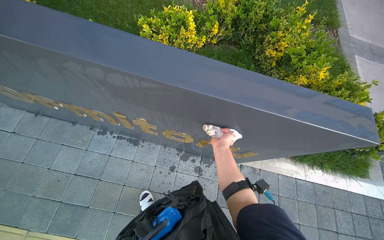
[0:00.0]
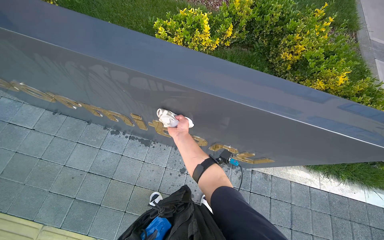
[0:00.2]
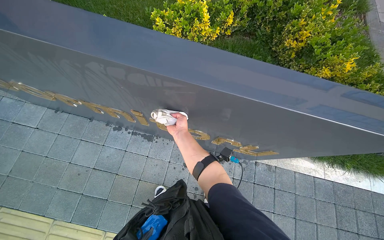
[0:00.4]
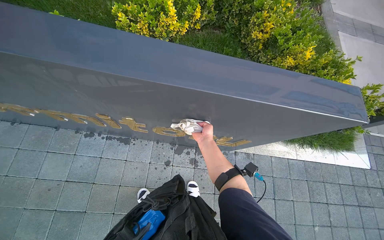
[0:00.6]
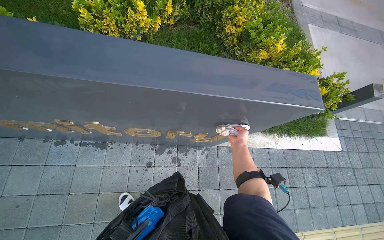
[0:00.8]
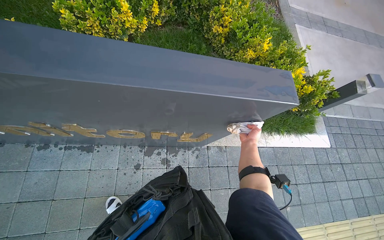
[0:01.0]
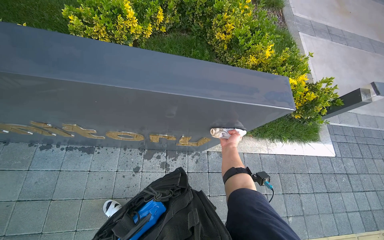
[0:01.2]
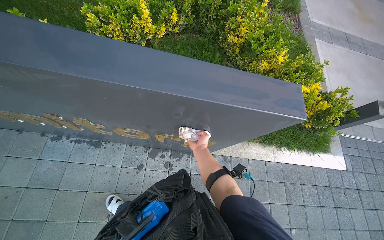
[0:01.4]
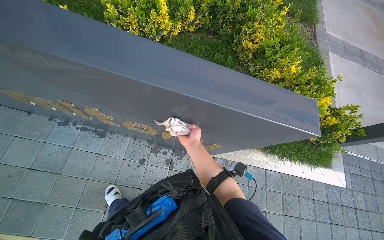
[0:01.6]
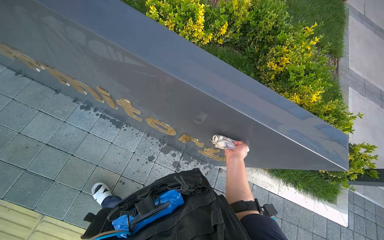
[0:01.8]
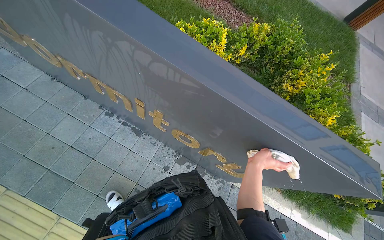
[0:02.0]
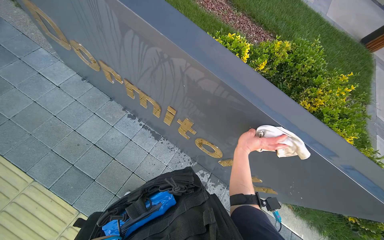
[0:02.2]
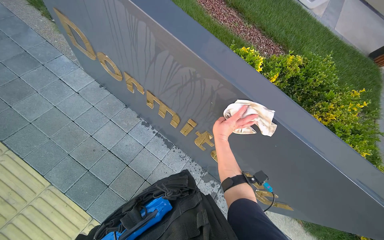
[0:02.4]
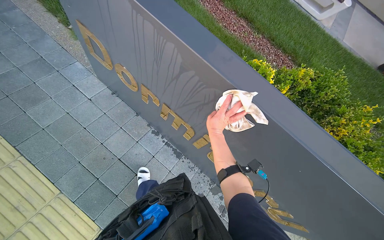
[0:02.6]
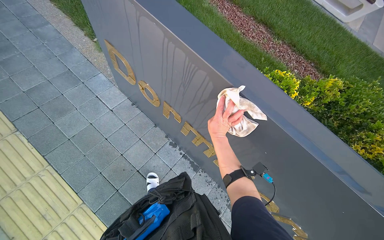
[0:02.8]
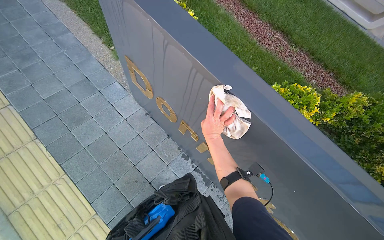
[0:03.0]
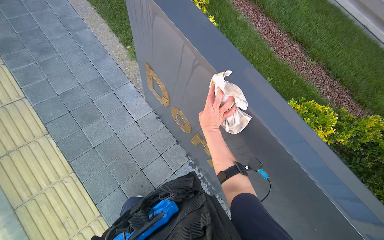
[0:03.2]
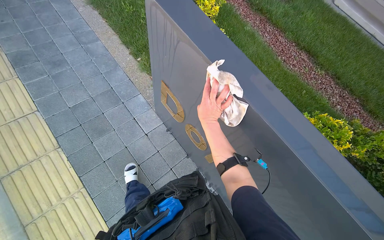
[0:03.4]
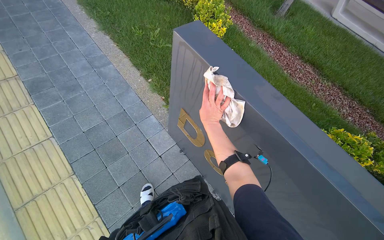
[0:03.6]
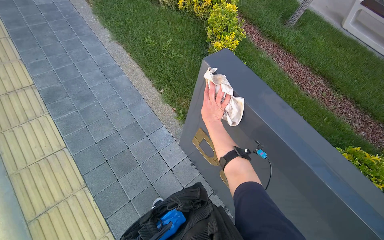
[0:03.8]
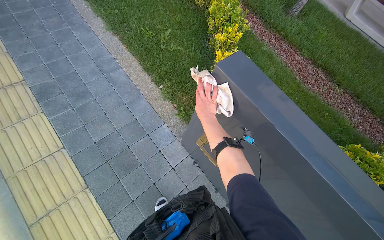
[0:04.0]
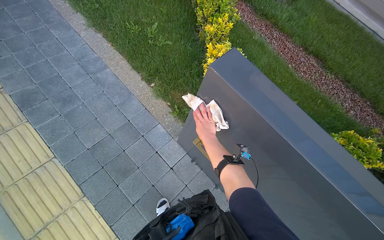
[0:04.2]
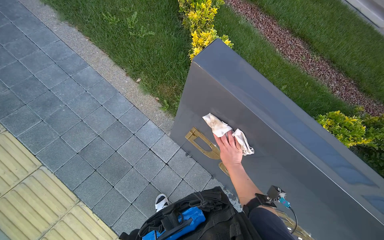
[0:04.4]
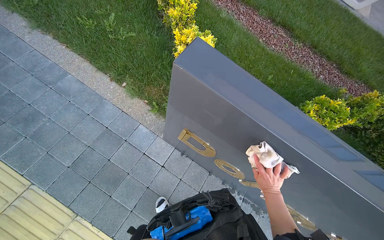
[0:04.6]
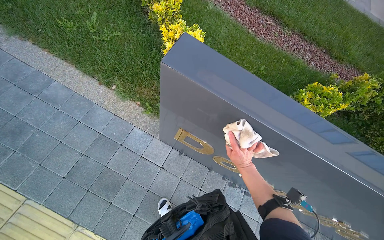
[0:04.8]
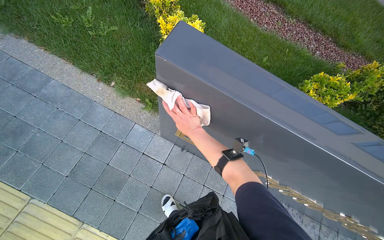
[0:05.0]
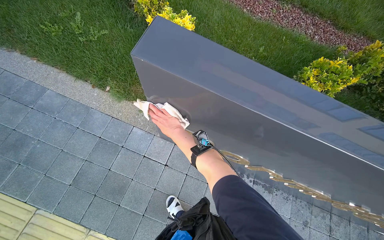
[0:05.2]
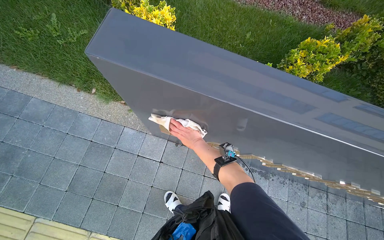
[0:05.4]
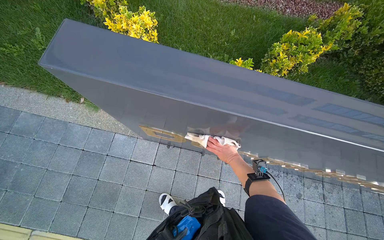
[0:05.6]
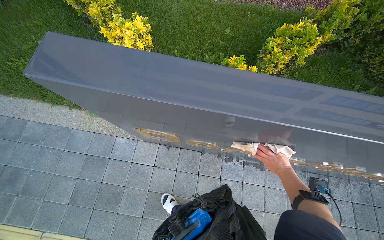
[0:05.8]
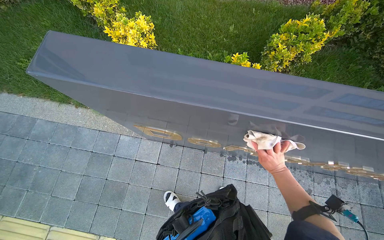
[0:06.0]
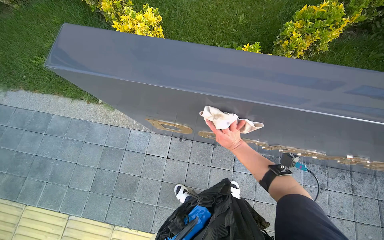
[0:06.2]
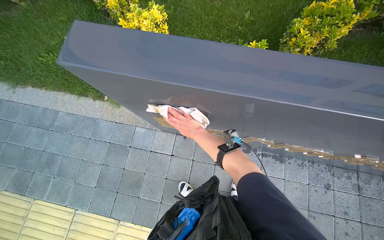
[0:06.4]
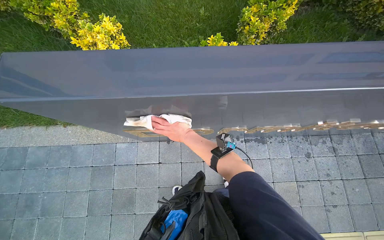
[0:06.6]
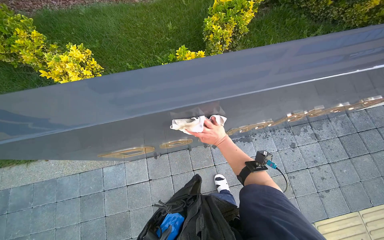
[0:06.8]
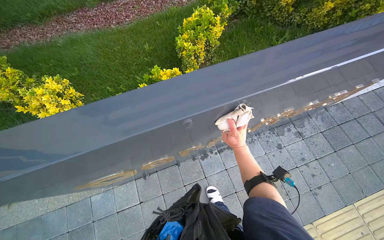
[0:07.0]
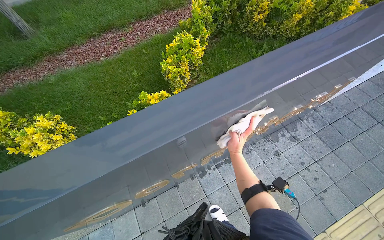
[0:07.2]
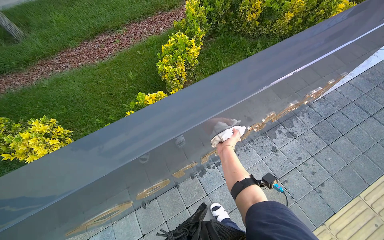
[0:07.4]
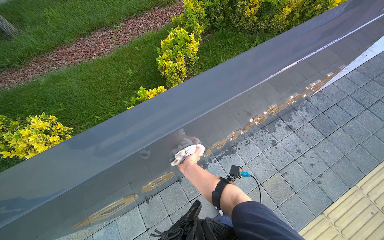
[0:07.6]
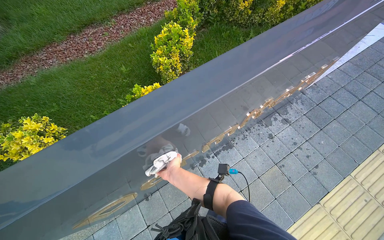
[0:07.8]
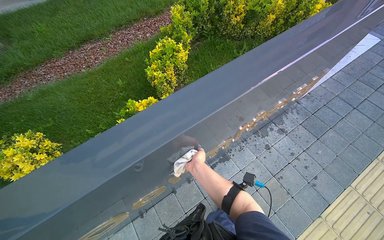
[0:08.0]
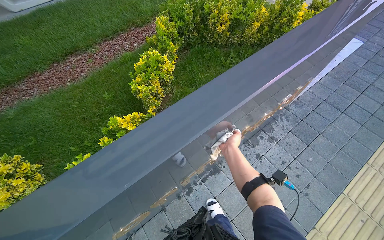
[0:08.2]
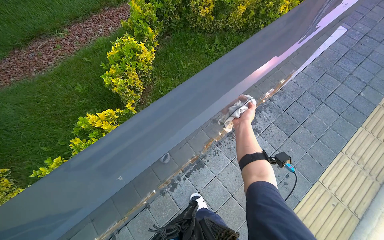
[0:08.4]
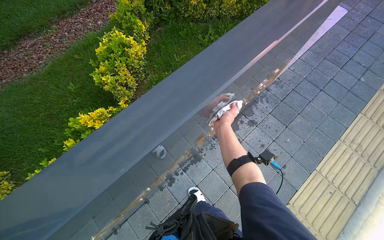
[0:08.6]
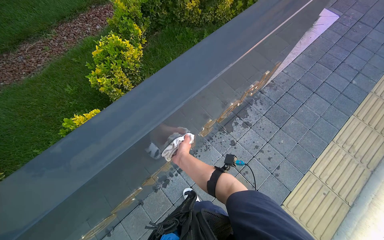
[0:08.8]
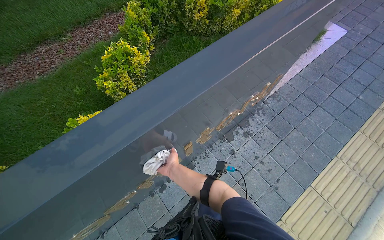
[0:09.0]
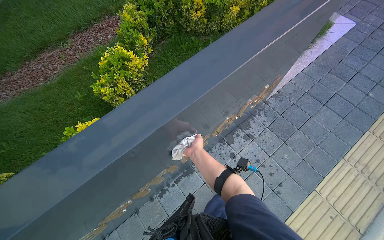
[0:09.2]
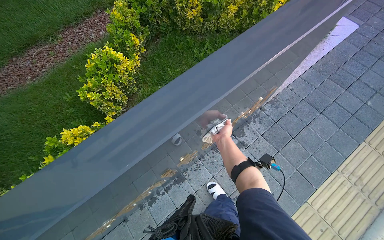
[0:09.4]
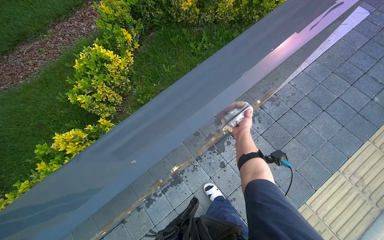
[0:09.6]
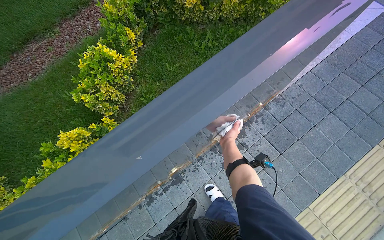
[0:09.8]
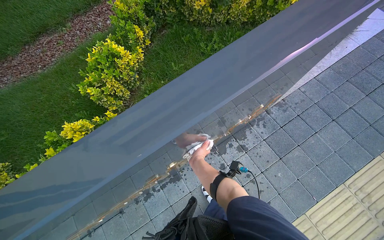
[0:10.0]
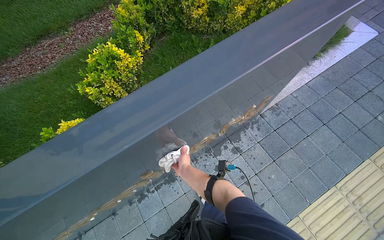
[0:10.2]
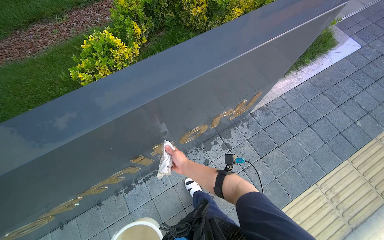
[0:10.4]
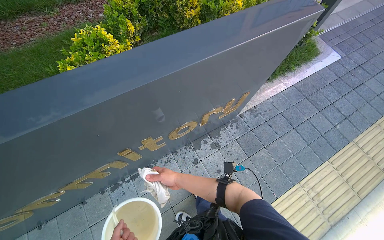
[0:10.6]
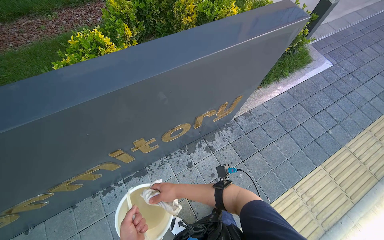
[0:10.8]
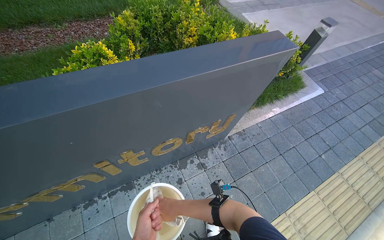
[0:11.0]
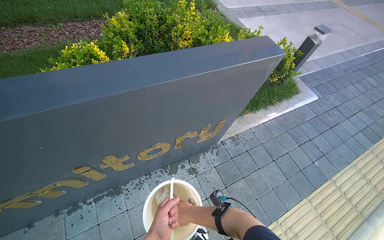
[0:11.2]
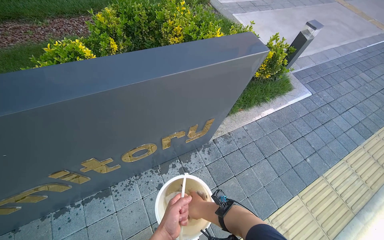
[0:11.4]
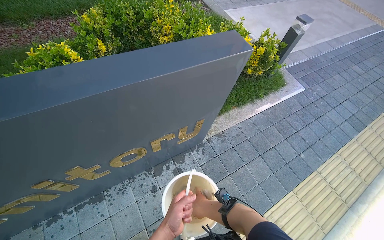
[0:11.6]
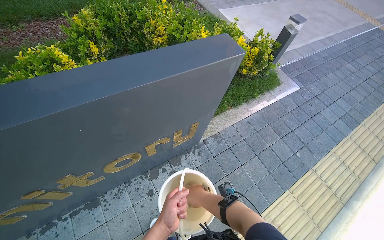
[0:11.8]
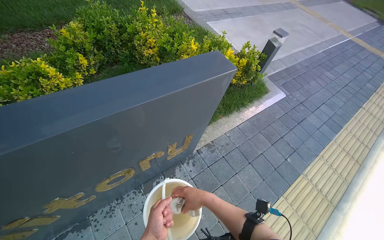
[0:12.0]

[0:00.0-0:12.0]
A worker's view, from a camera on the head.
Job: wiping surfaces.
The whole recording: Cleaning dormitory sign. The worker wipes the dormitory sign and its golden letters with a wet cloth, rinsing and wringing the cloth as needed.
0:00.0 to 0:01.6: The right hand goes left and right, approximately 30 cm each way, reversing 2 times.
0:01.6 to 0:03.0: The head travels approximately 80 cm. The head rotates some 30 degrees to the left. The wearer looks about 15 degrees further upward.
0:03.0 to 0:04.4: The camera is carried roughly 70 cm.
0:04.4 to 0:06.0: Everything in view rotates about 30 degrees counterclockwise. The right hand swings left and right, approximately 40 cm each way, with 2 reversals.
0:06.0 to 0:07.6: The scene rotates counterclockwise by roughly 40 degrees. The right hand moves left and right over about 40 cm, changing direction 2 times.
0:07.6 to 0:09.0: The right hand moves approximately 40 cm to the right and comes back.
0:09.0 to 0:10.4: The right hand reaches approximately 40 cm to the right, then returns.

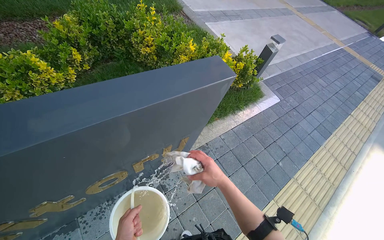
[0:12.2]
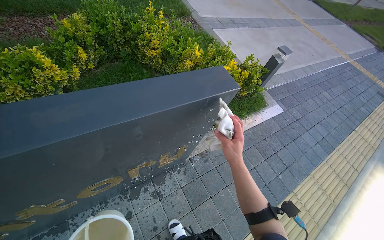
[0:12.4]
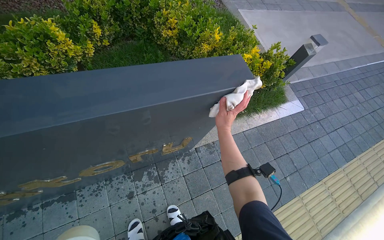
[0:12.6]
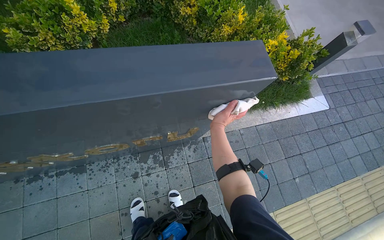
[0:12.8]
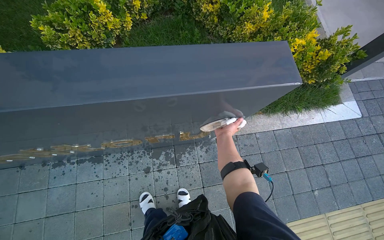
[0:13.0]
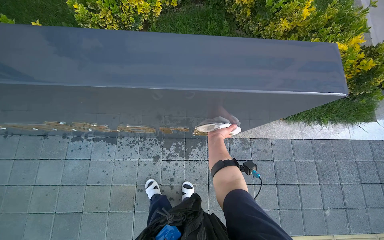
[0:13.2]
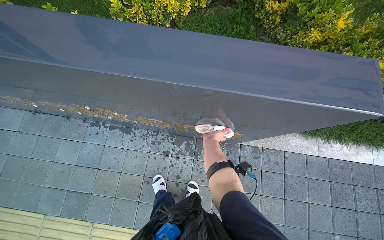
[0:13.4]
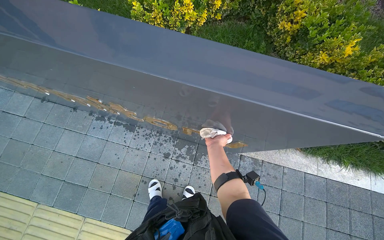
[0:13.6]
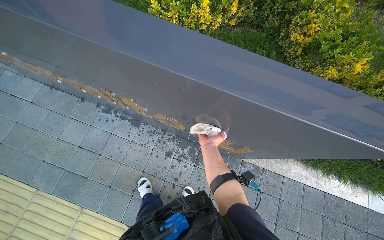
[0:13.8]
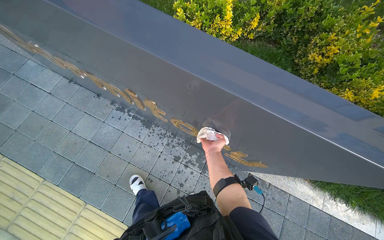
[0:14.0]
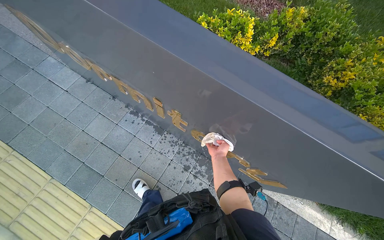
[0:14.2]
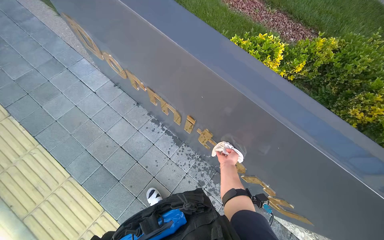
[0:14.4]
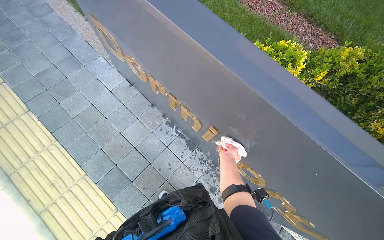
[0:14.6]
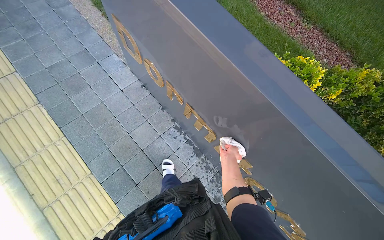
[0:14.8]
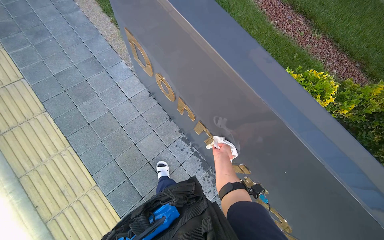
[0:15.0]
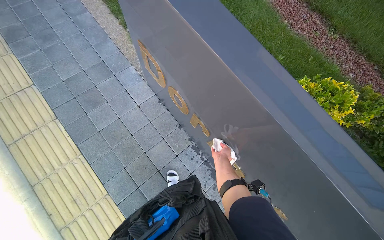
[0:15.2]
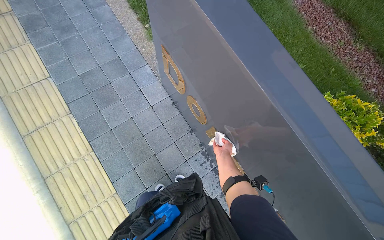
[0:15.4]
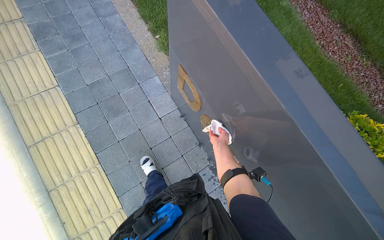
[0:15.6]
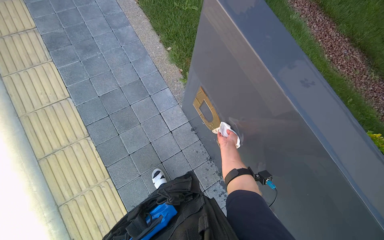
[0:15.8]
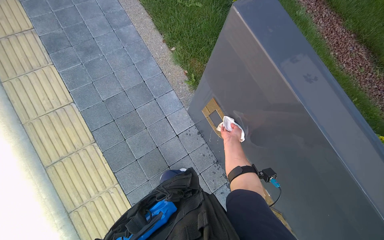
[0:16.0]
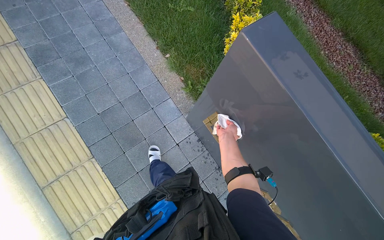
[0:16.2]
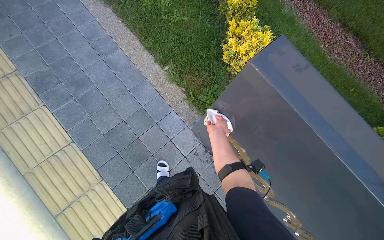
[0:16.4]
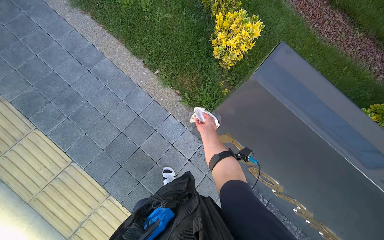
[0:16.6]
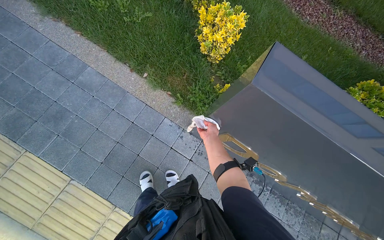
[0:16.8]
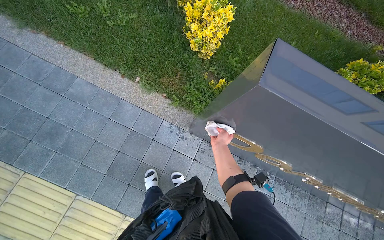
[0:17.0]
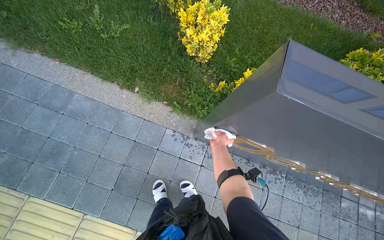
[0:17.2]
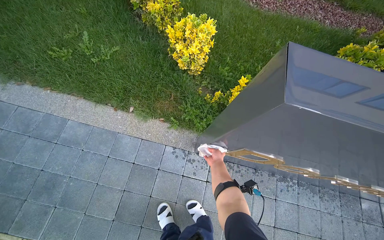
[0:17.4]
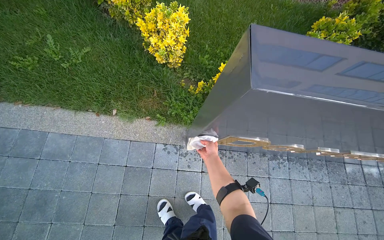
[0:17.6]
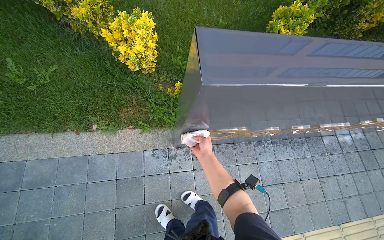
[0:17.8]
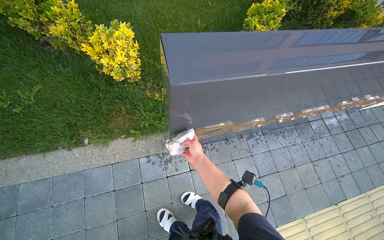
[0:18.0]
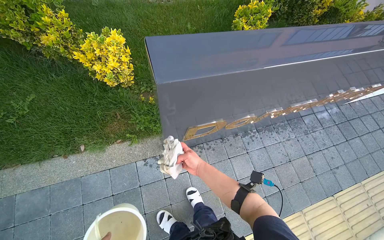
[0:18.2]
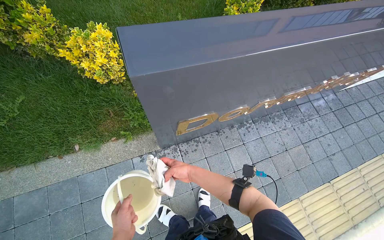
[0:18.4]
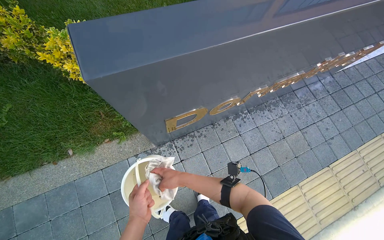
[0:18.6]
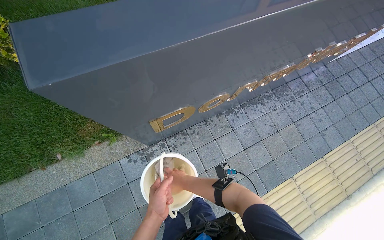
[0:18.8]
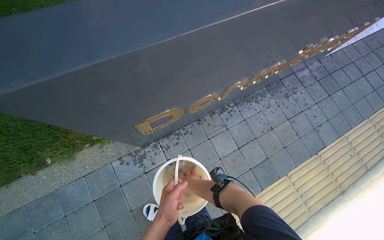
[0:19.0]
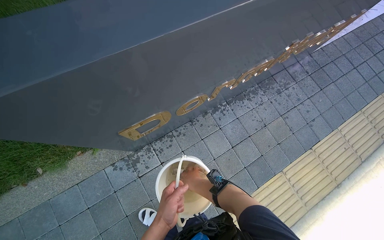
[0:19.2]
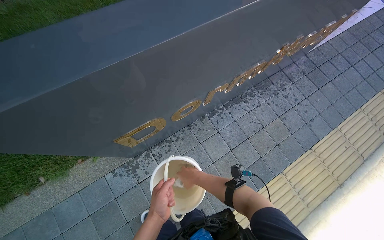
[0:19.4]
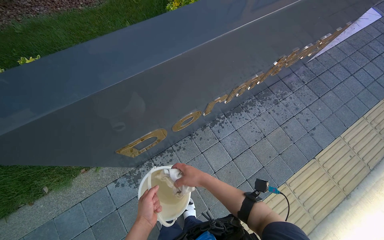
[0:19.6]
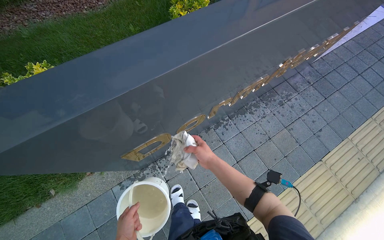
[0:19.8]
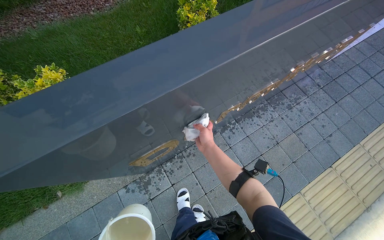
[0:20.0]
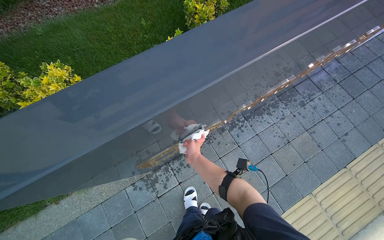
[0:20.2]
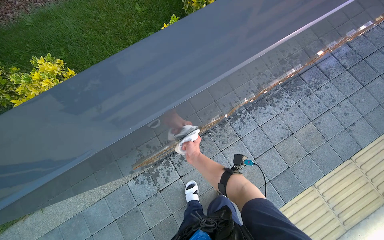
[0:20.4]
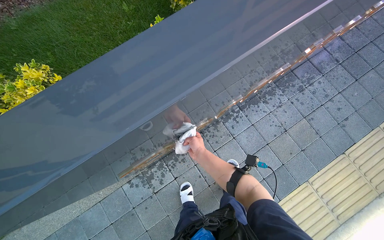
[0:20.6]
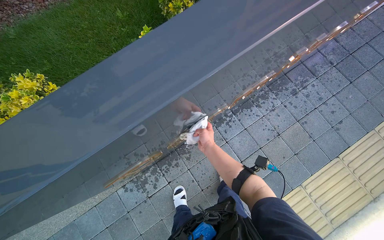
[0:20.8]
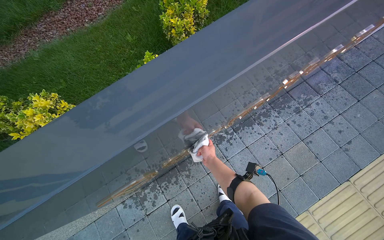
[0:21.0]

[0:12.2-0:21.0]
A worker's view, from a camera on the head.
Job: wiping surfaces.
The whole recording: Cleaning dormitory sign. The worker wipes the dormitory sign and its golden letters with a wet cloth, rinsing and wringing the cloth as needed.
0:12.2 to 0:13.6: The wearer looks roughly 50 degrees further to the left.
0:13.6 to 0:15.2: The camera travels approximately 90 cm. The scene turns some 35 degrees clockwise in the picture.
0:15.2 to 0:16.6: The head travels some 80 cm.
0:16.6 to 0:18.0: The wearer's head swings some 55 degrees to the right.
0:19.6 to 0:21.0: The right hand goes roughly 15 cm farther from the camera.
